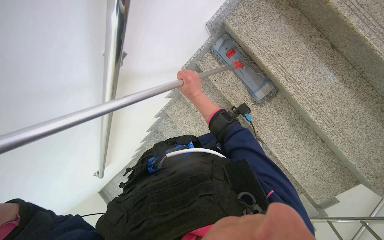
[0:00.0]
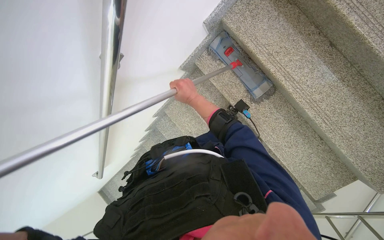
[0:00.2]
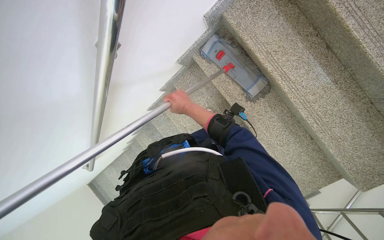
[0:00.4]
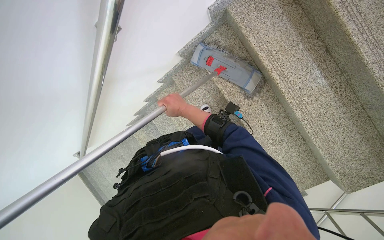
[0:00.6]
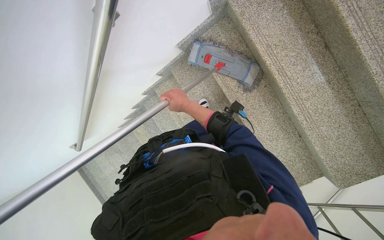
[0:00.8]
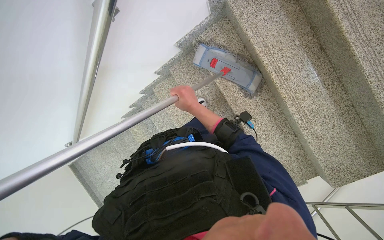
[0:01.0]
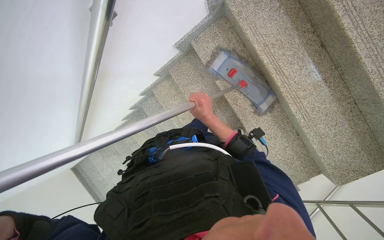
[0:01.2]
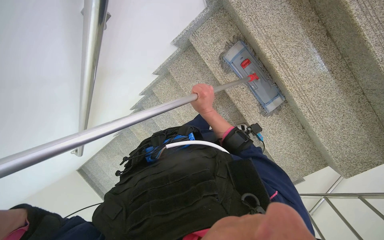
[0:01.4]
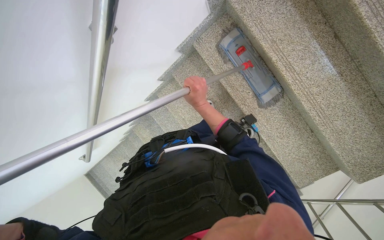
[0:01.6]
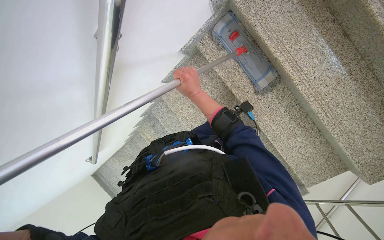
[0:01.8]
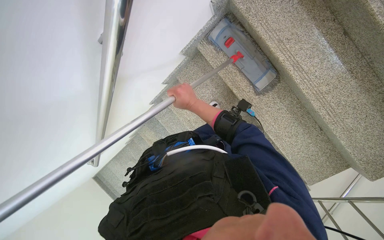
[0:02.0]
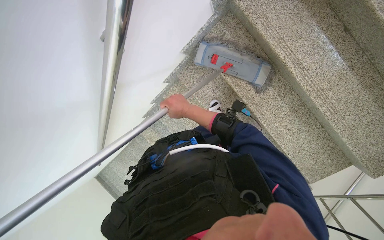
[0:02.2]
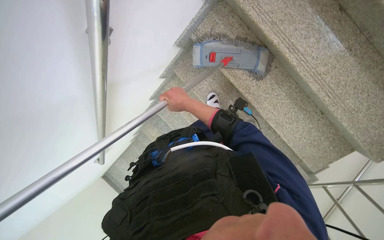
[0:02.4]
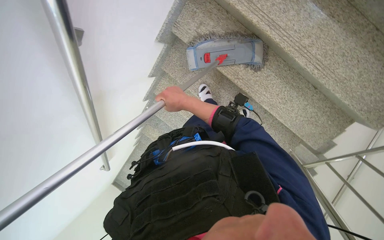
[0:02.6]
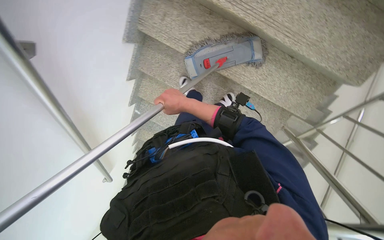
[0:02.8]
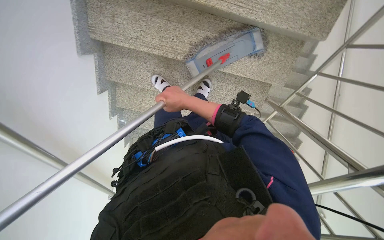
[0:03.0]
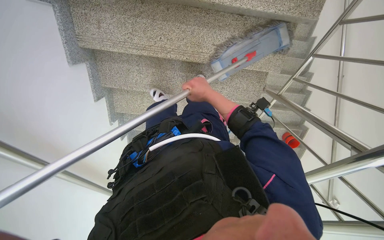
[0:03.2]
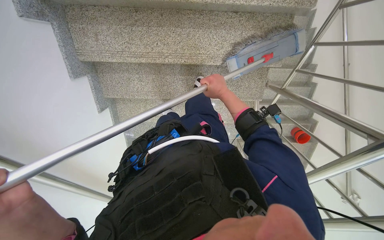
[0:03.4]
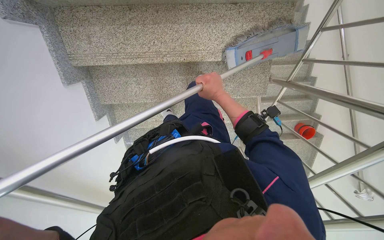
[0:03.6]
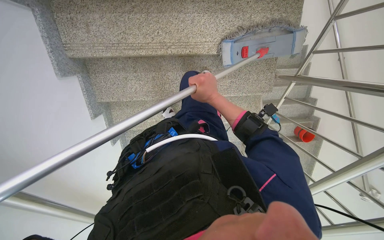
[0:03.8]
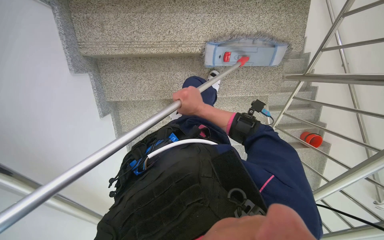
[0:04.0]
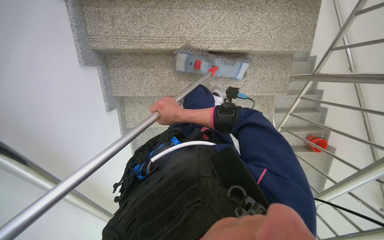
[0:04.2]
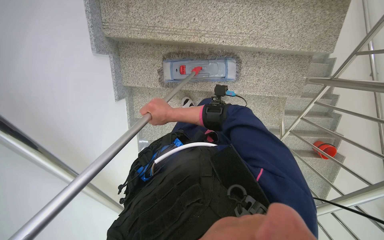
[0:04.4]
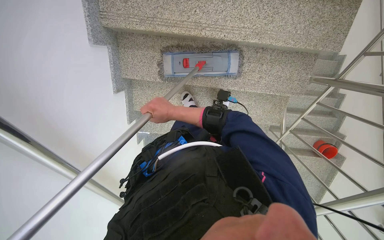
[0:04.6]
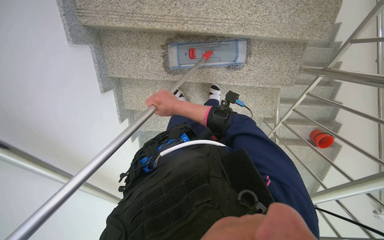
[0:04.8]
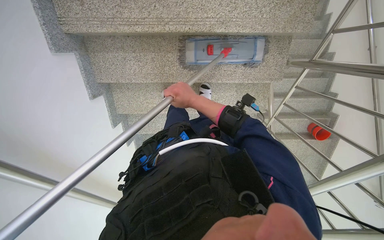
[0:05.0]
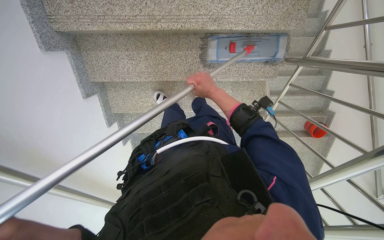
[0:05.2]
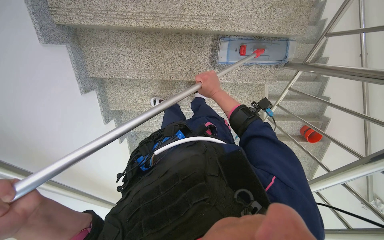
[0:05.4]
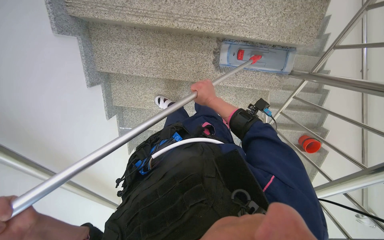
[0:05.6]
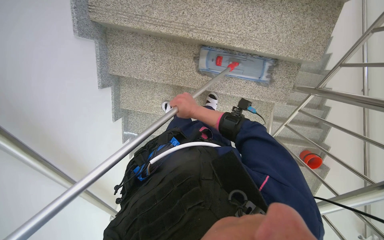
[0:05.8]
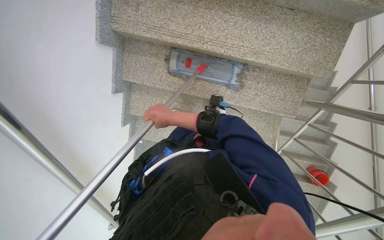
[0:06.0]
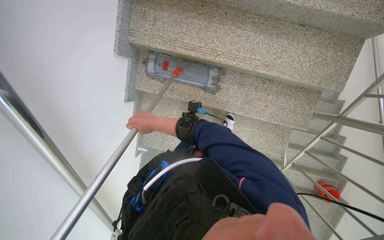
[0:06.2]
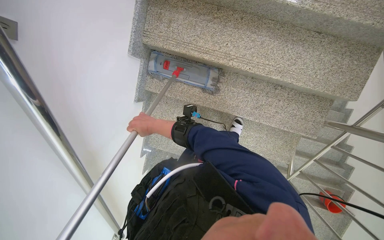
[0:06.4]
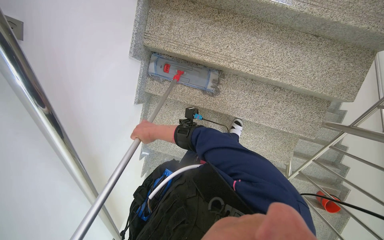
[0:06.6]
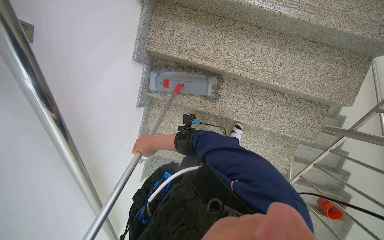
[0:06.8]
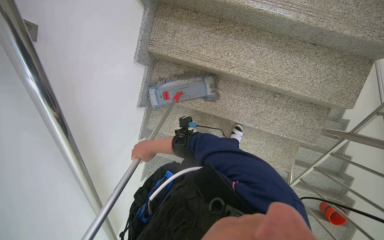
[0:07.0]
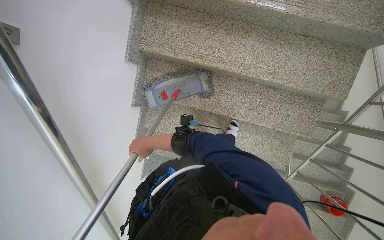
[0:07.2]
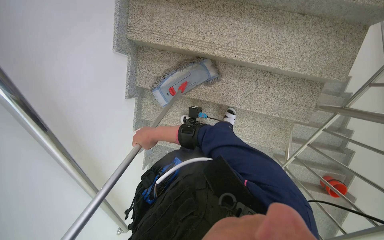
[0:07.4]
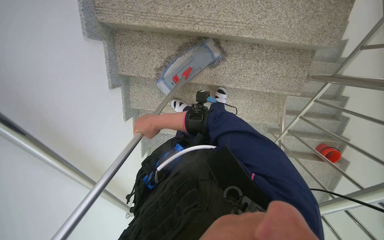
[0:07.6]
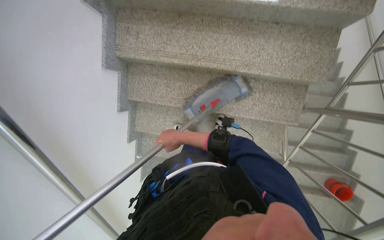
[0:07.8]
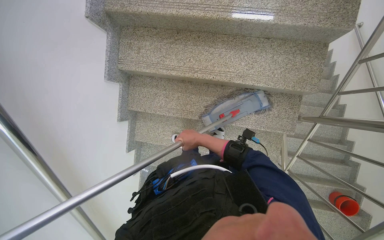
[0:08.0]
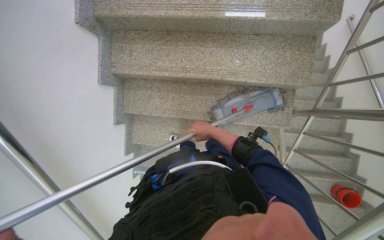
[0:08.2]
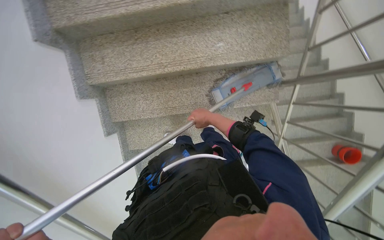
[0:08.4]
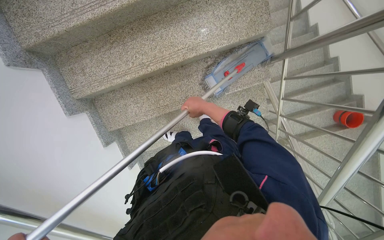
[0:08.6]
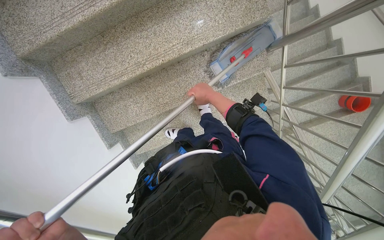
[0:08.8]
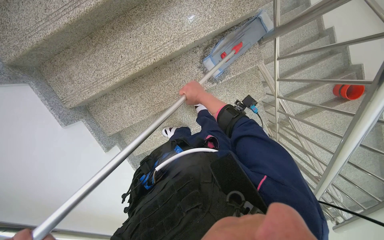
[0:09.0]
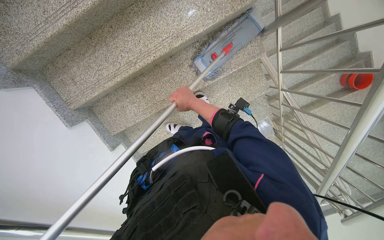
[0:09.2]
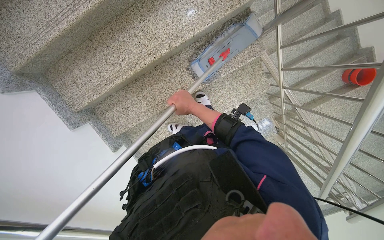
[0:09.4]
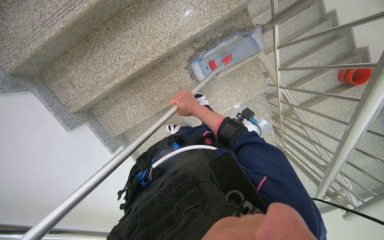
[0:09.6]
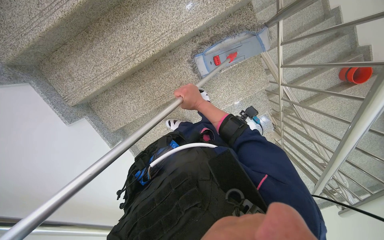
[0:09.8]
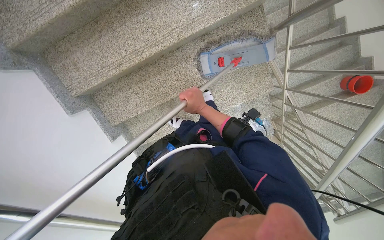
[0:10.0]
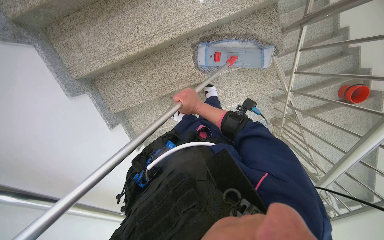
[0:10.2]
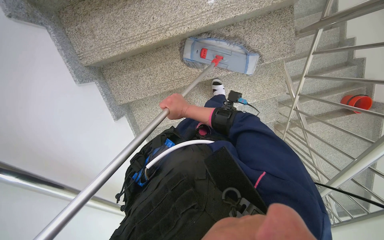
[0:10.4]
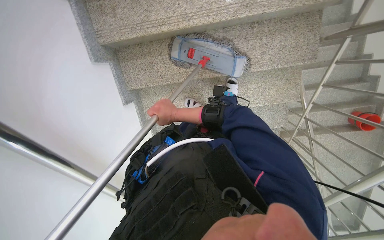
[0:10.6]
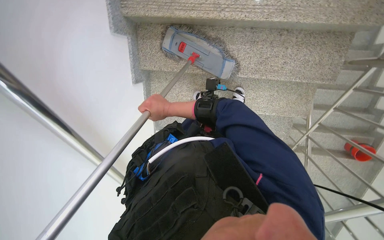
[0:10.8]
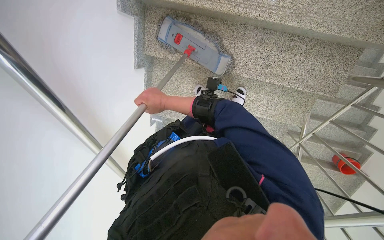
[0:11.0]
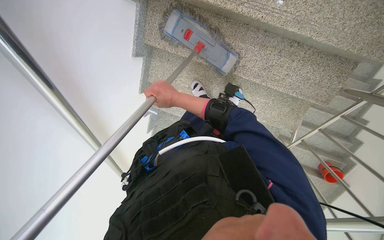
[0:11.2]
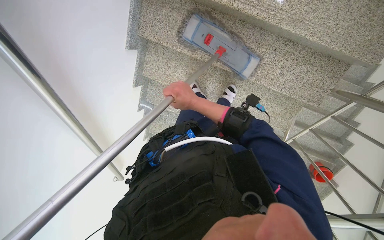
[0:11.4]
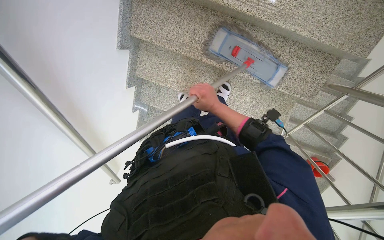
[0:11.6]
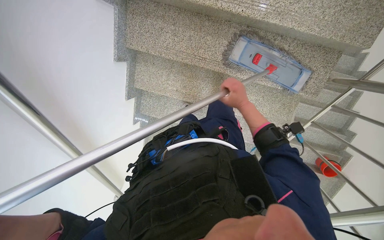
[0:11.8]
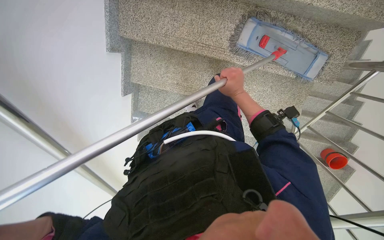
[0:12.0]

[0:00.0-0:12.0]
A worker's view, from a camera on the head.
Job: mopping floor.
The whole recording: Mopping staircase floor. The worker cleans and reattaches the mop head to continue mopping the staircase floor.
0:01.6 to 0:03.0: The scene turns approximately 40 degrees counterclockwise in the picture.
0:03.0 to 0:04.4: The right hand travels to the right and back again, approximately 20 cm each way.
0:04.4 to 0:06.0: The right hand reaches roughly 35 cm to the right, then returns.
0:07.6 to 0:09.0: Everything in view rotates about 30 degrees counterclockwise.
0:09.0 to 0:10.4: The right hand moves to the left and down the picture, roughly 25 cm.
0:10.4 to 0:12.0: The scene turns about 25 degrees clockwise in the picture.

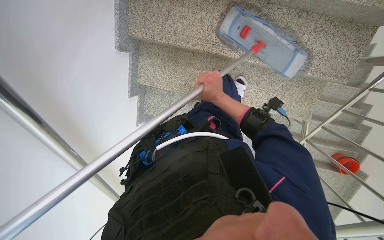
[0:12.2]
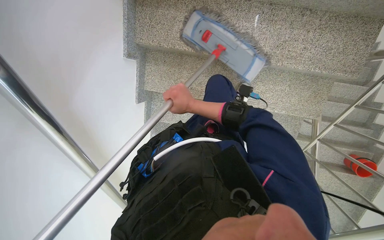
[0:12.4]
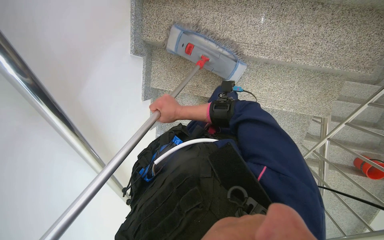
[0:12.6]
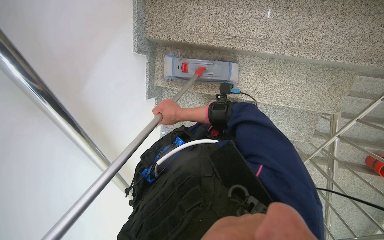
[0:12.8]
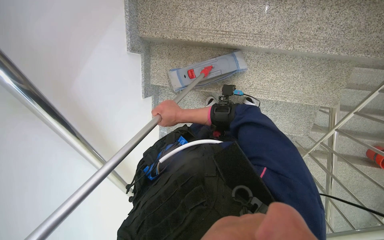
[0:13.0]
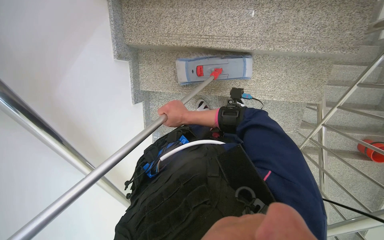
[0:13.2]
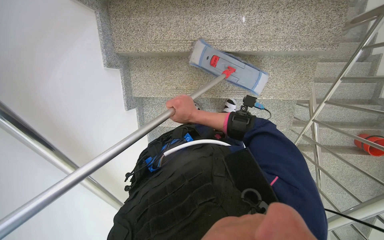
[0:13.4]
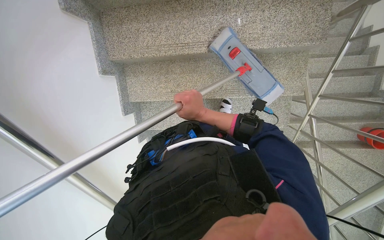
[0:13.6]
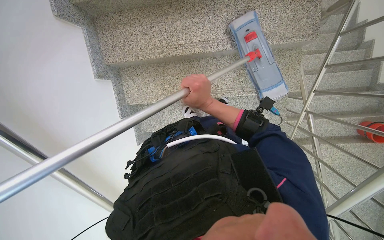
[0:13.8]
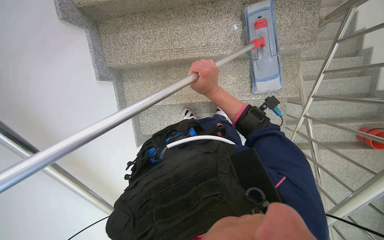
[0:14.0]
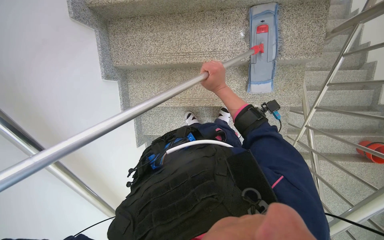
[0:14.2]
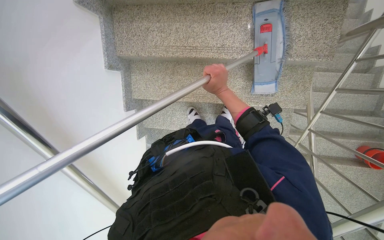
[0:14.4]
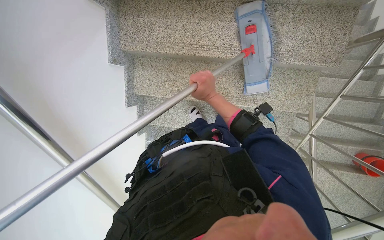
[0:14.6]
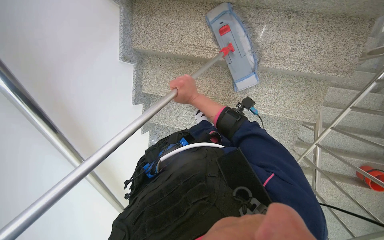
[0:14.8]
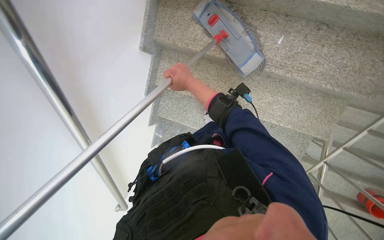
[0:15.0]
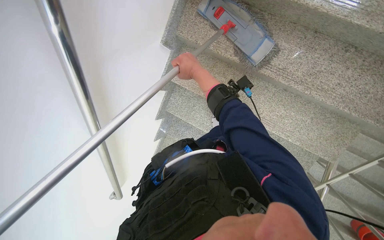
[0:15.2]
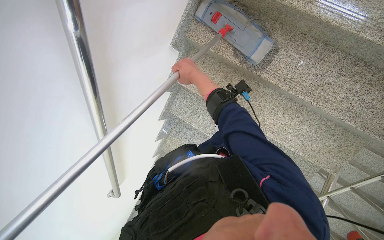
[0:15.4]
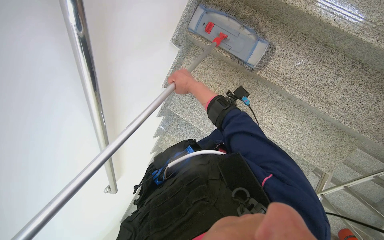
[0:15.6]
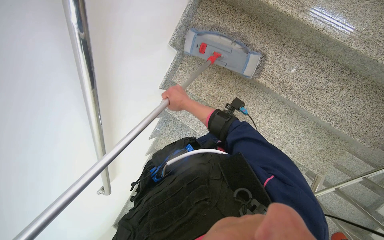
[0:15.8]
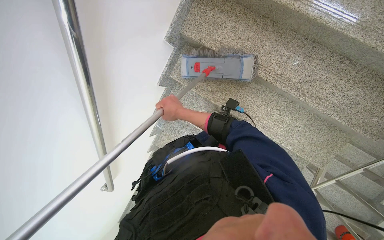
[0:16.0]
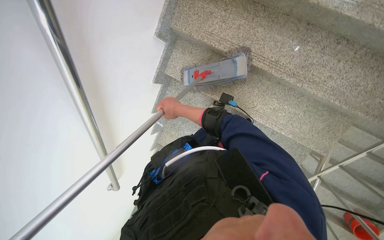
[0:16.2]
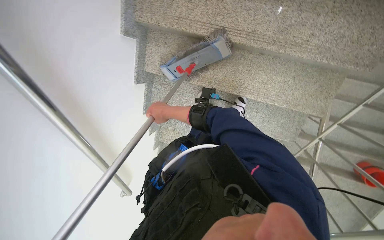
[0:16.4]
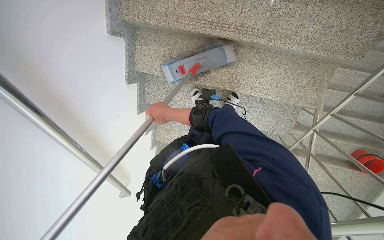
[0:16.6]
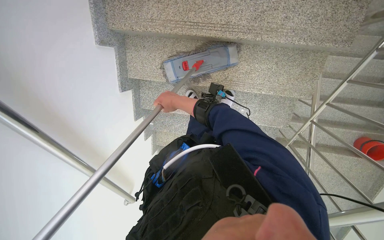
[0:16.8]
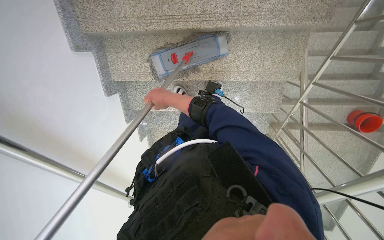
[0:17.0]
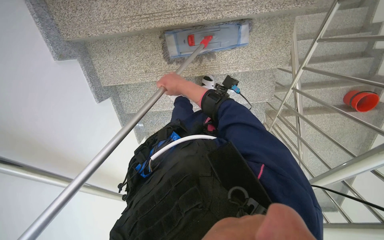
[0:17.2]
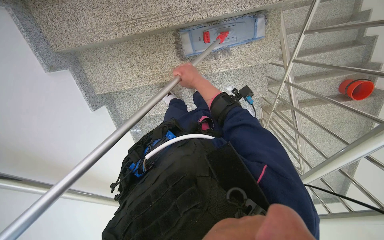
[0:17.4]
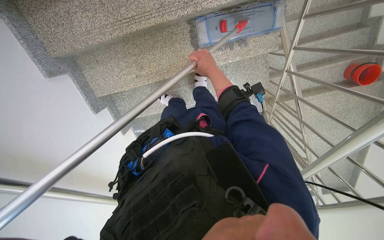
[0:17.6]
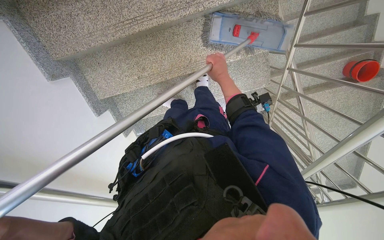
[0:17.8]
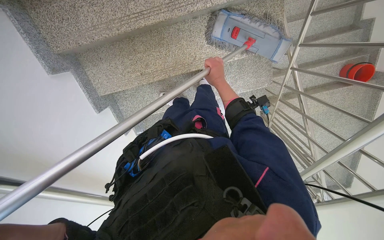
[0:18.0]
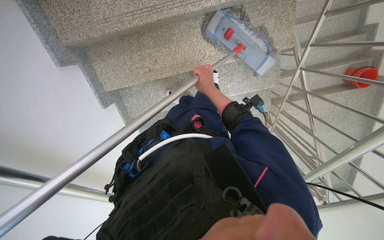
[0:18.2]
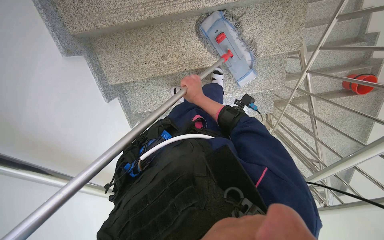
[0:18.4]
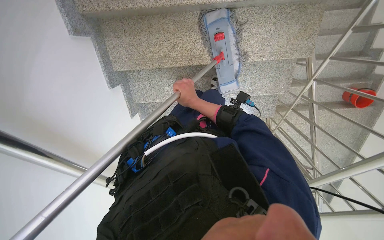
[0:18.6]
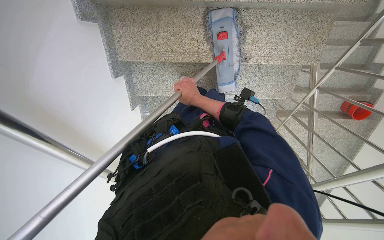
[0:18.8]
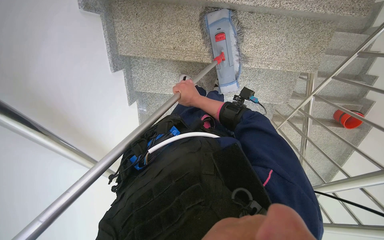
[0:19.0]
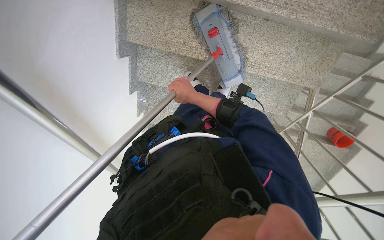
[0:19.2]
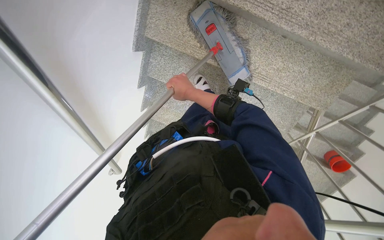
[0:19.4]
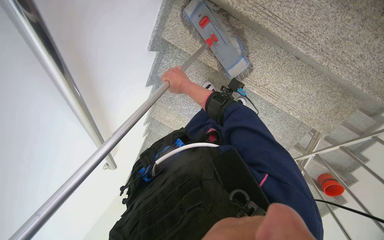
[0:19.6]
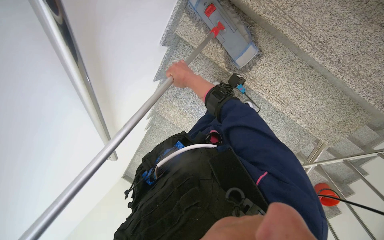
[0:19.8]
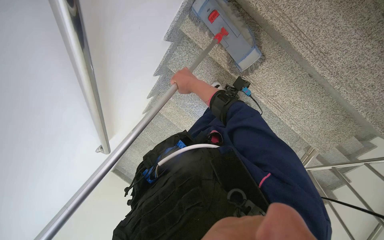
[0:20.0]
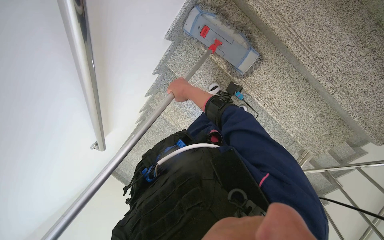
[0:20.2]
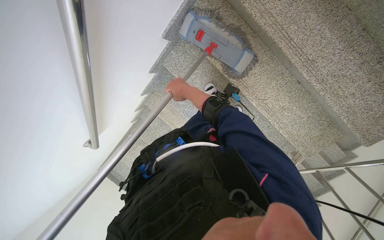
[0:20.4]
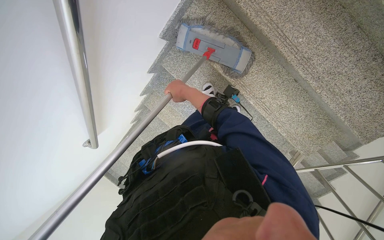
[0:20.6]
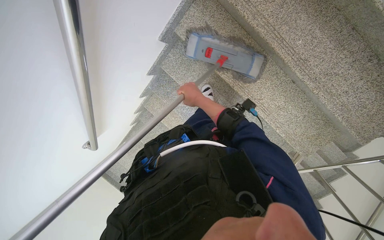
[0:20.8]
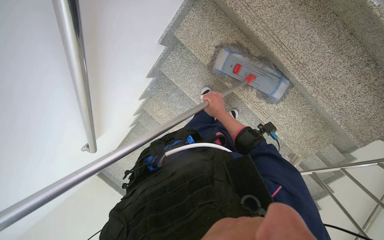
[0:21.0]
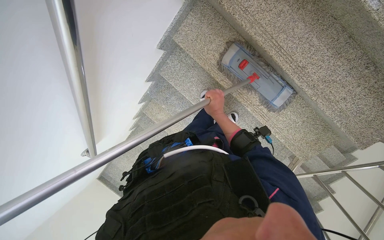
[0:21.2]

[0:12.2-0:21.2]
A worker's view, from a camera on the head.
Job: mopping floor.
The whole recording: Mopping staircase floor. The worker cleans and reattaches the mop head to continue mopping the staircase floor.
0:12.2 to 0:13.8: The right hand travels to the left and back again, approximately 20 cm each way.
0:13.8 to 0:15.2: Everything in view rotates about 30 degrees clockwise. The right hand moves up the picture, roughly 15 cm.
0:15.2 to 0:16.6: The right hand moves down the picture and farther from the camera, about 20 cm.
0:16.6 to 0:18.2: The right hand heads to the right, covering roughly 25 cm.
0:18.2 to 0:19.8: The scene turns approximately 45 degrees clockwise in the picture.
0:19.8 to 0:21.2: The right hand goes some 15 cm to the right and down the picture.
